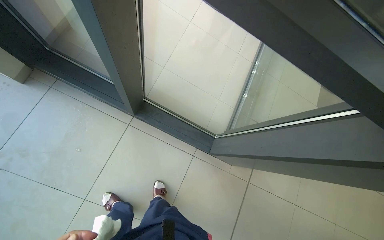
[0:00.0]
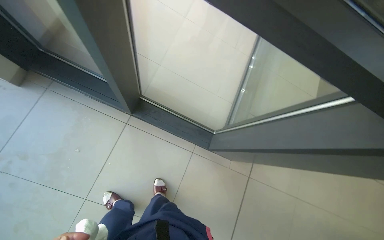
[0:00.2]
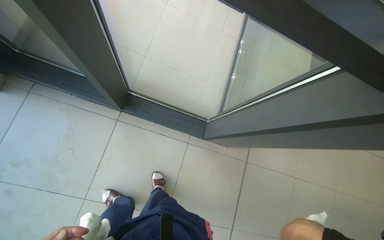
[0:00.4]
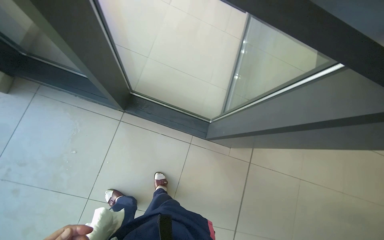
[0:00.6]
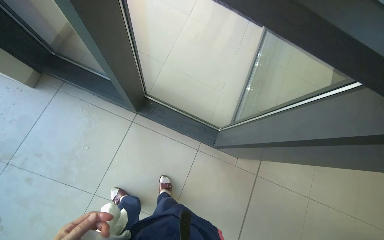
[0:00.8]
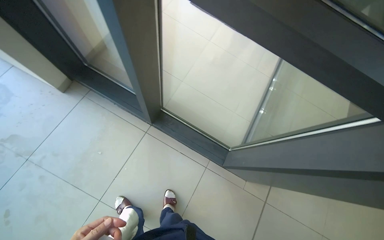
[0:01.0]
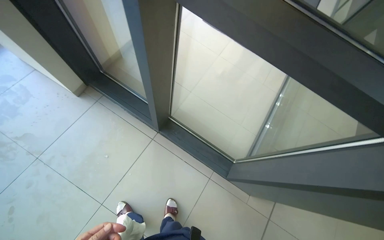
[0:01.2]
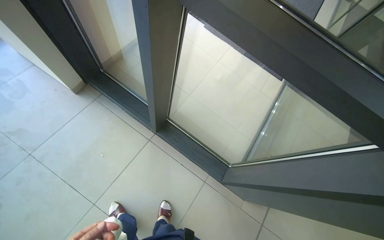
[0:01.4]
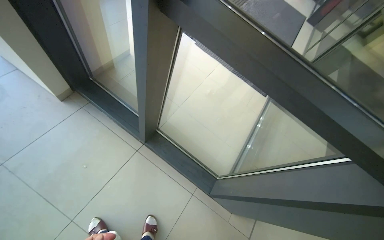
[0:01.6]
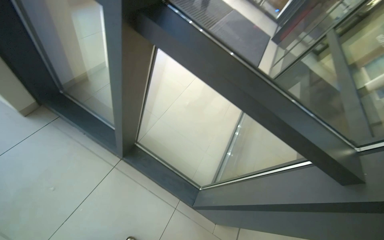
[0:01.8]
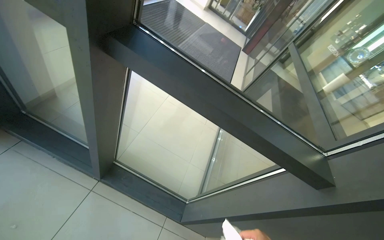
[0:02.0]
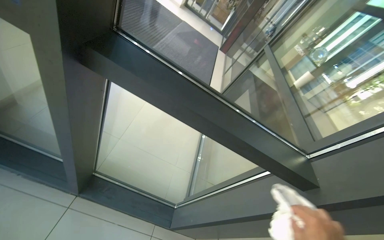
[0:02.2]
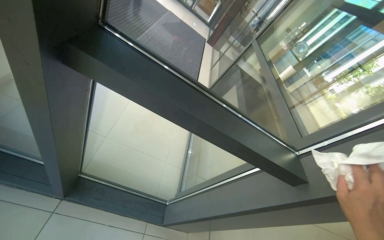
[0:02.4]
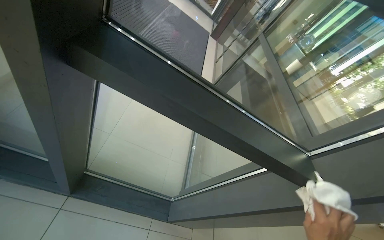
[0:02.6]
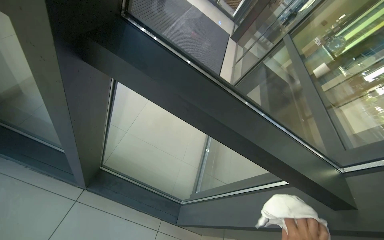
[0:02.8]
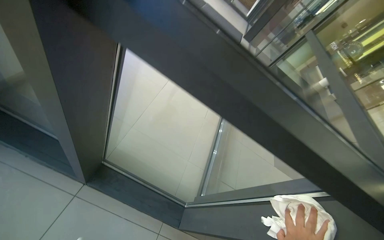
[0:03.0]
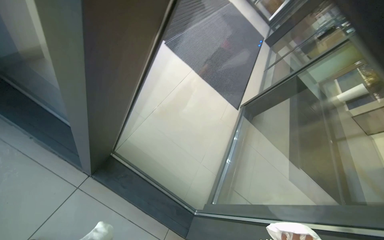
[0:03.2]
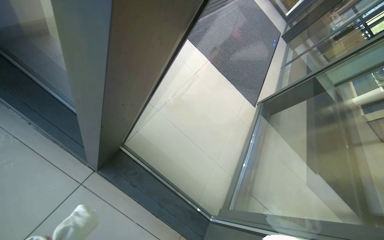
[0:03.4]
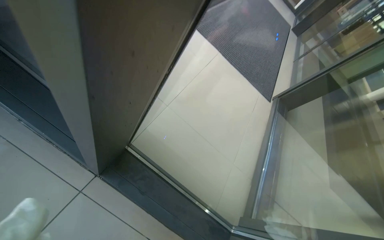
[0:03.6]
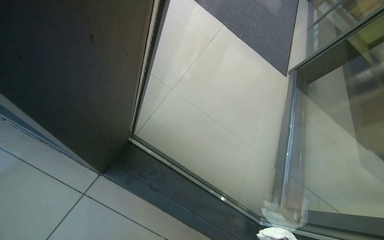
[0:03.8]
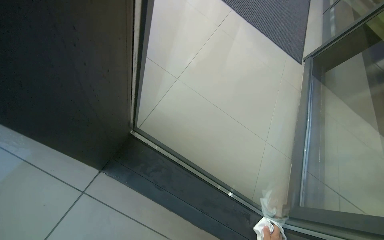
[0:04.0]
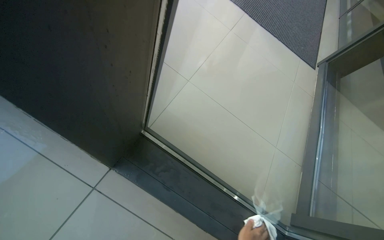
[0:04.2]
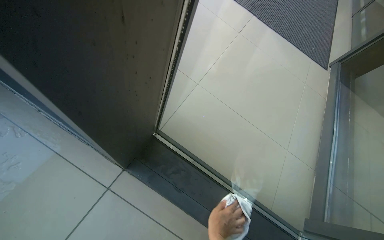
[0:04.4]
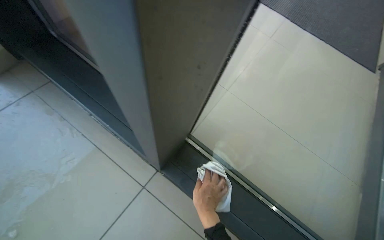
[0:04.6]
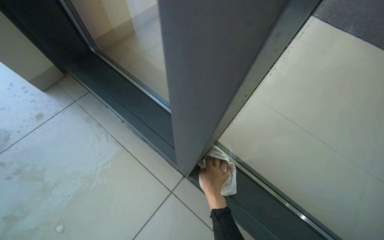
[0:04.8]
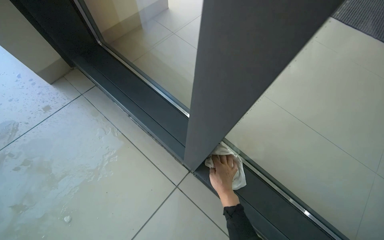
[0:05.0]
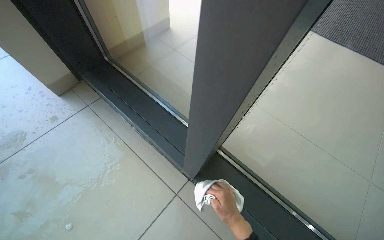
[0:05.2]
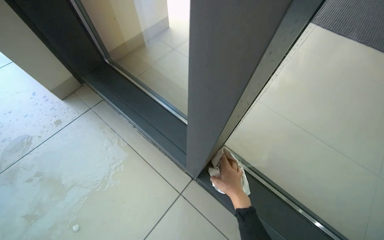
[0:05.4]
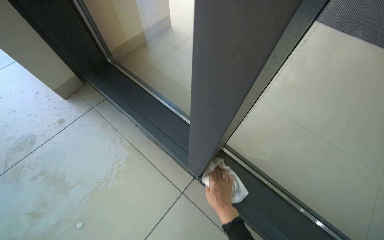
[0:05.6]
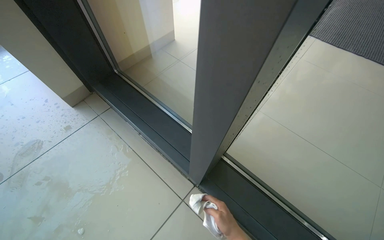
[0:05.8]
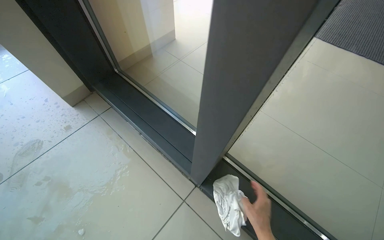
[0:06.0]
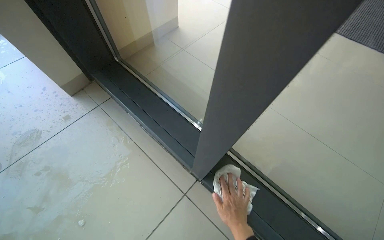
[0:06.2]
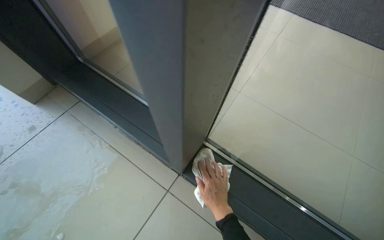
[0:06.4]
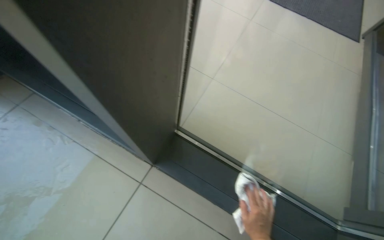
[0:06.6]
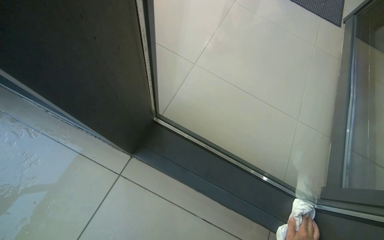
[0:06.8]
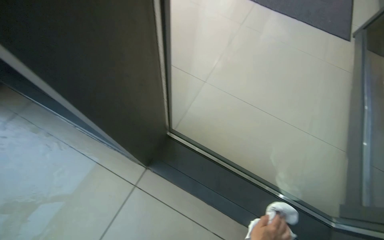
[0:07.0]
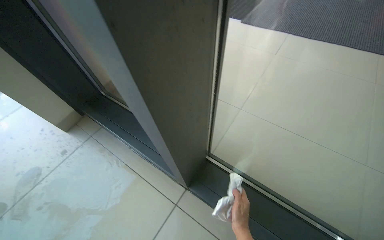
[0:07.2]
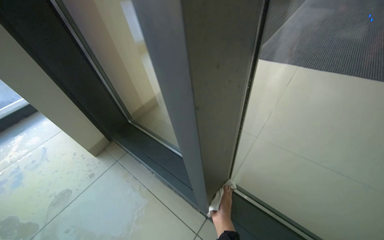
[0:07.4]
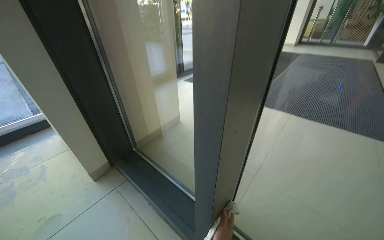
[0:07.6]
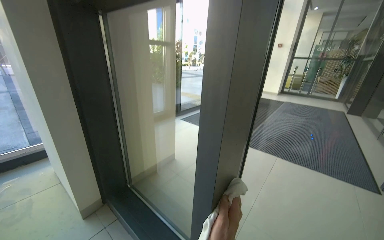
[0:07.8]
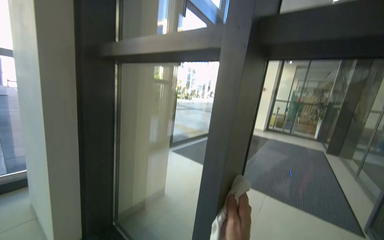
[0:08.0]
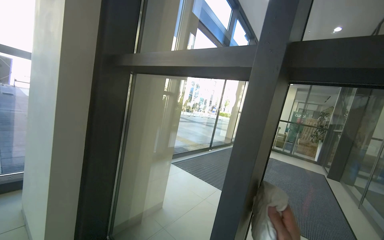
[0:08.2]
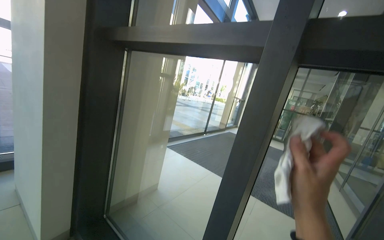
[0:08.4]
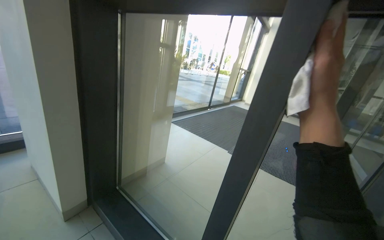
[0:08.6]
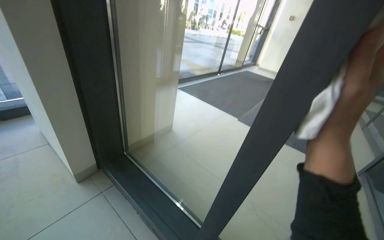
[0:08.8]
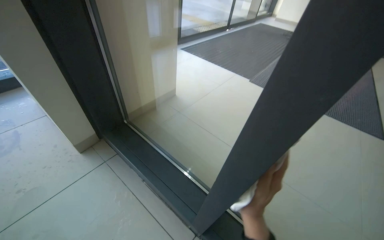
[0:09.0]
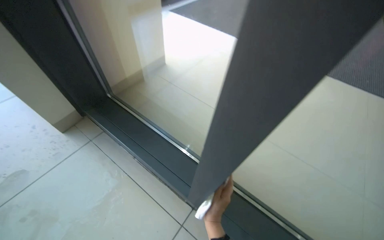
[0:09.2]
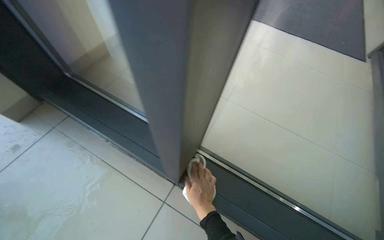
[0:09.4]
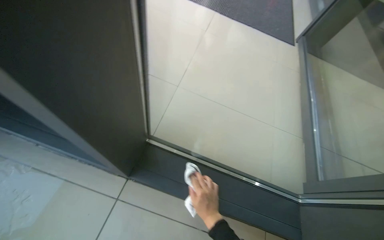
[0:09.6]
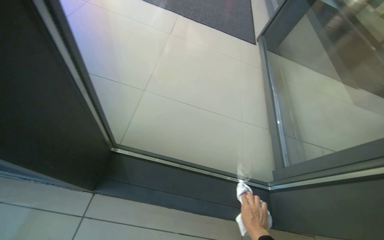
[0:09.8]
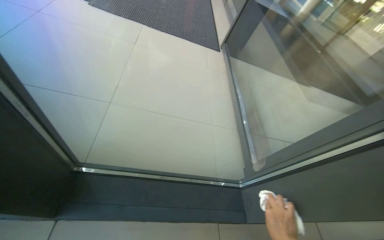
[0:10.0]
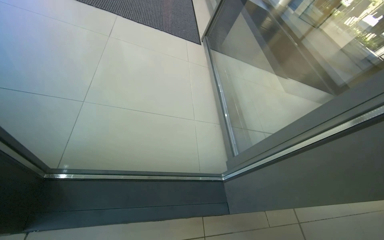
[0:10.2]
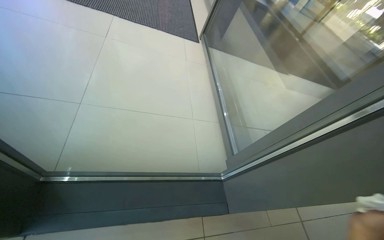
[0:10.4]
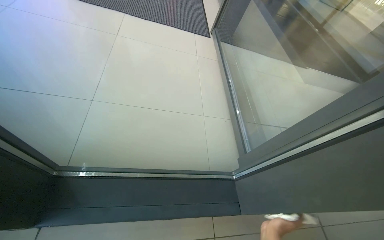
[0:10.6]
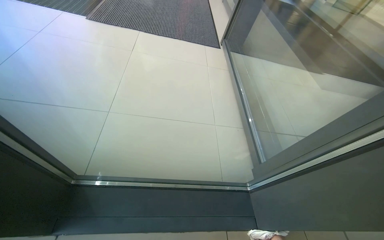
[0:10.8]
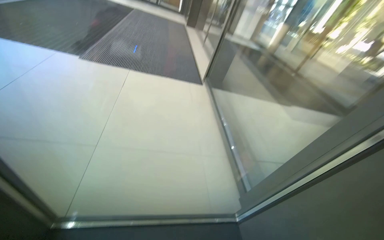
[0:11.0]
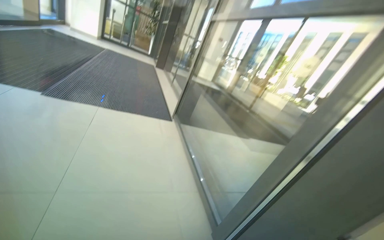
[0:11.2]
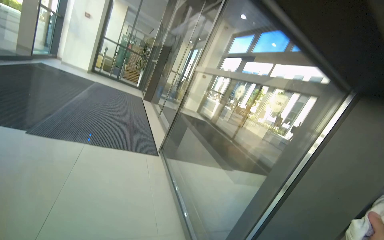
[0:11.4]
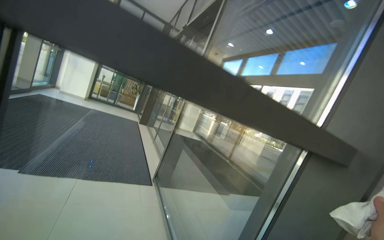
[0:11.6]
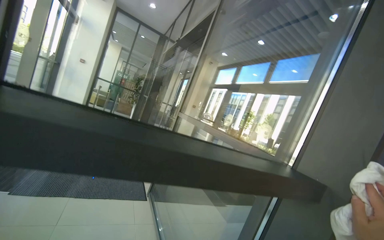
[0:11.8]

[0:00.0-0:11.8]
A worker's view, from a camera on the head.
Job: wiping surfaces.
The whole recording: Wiping glass door frames. The worker wipes the glass door frames with a white cloth.
0:01.4 to 0:03.0: The camera is aimed some 20 degrees further to the right.
0:03.0 to 0:04.4: The camera is carried approximately 70 cm.
0:04.4 to 0:06.0: The view swings about 15 degrees to the left.
0:07.4 to 0:08.8: The view tilts about 15 degrees upward.
0:08.8 to 0:10.4: The camera is carried roughly 50 cm. The wearer's head swings roughly 45 degrees to the right. The view tips downward by roughly 30 degrees.
0:10.4 to 0:11.8: The camera is carried roughly 50 cm. The view pans to the right by about 15 degrees. The camera pitches upward, by about 45 degrees.

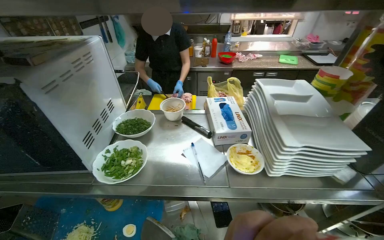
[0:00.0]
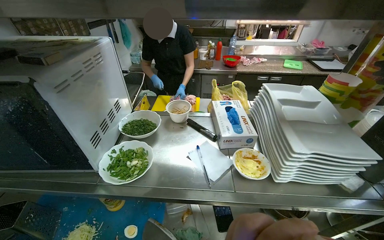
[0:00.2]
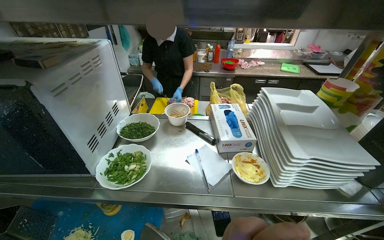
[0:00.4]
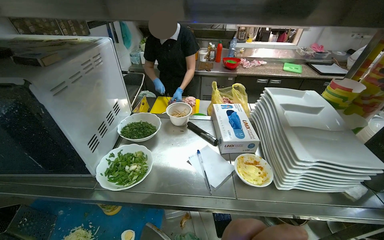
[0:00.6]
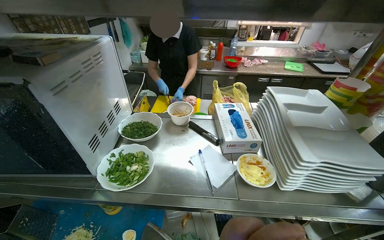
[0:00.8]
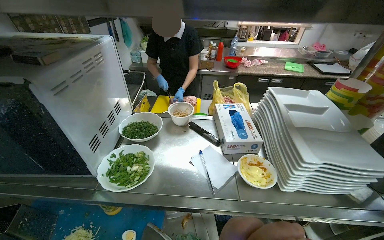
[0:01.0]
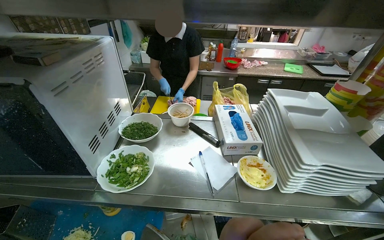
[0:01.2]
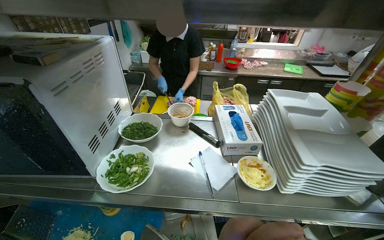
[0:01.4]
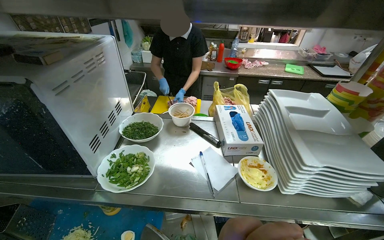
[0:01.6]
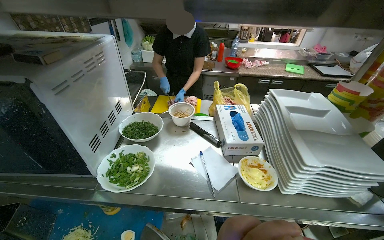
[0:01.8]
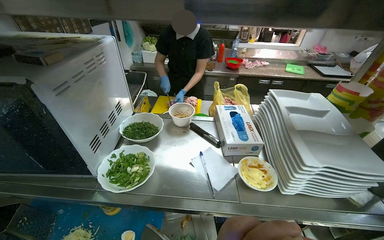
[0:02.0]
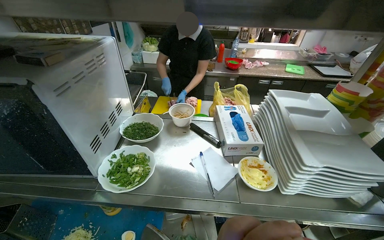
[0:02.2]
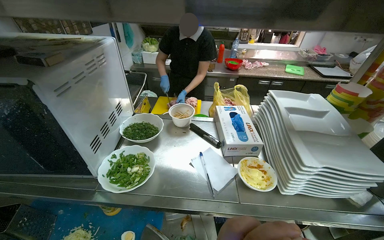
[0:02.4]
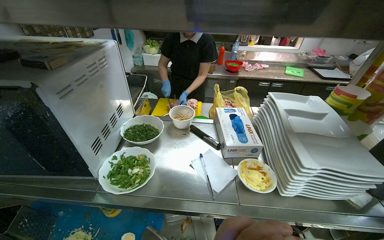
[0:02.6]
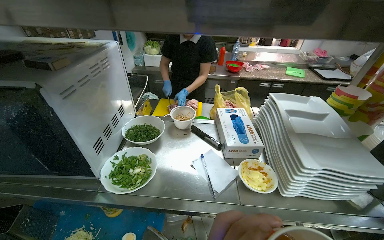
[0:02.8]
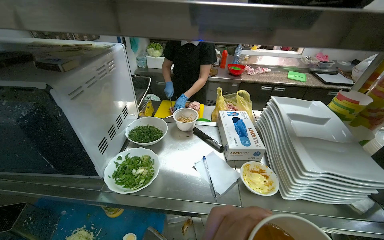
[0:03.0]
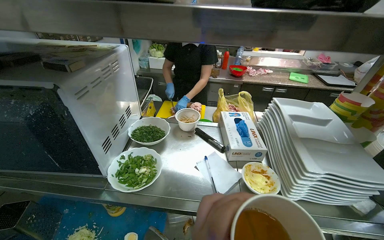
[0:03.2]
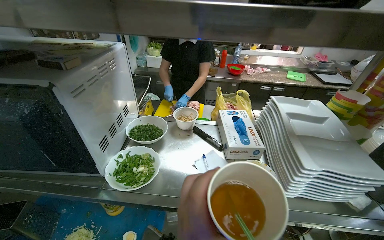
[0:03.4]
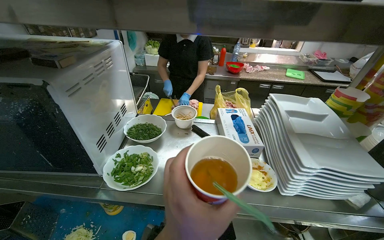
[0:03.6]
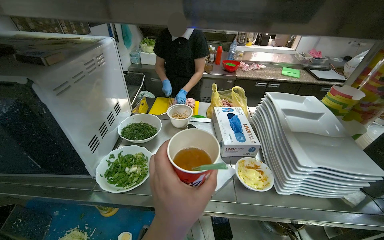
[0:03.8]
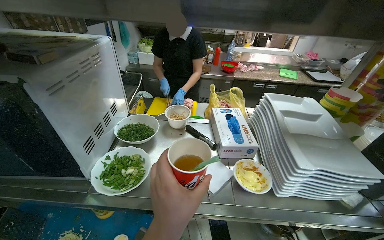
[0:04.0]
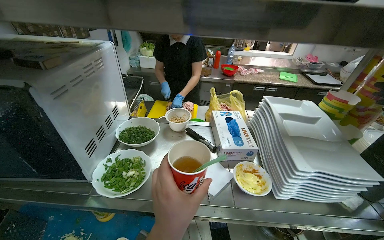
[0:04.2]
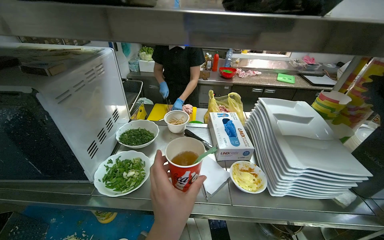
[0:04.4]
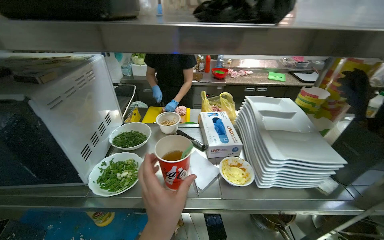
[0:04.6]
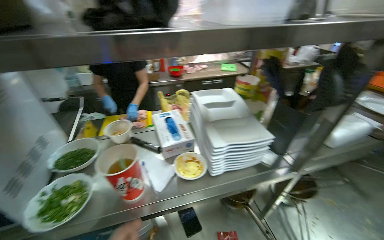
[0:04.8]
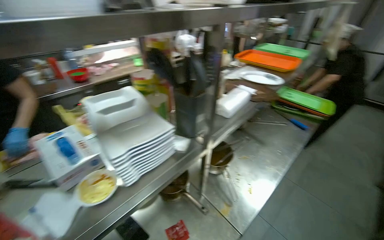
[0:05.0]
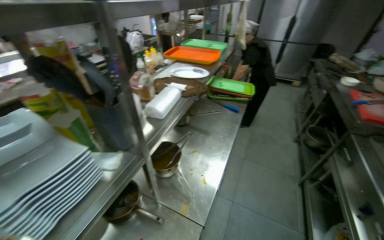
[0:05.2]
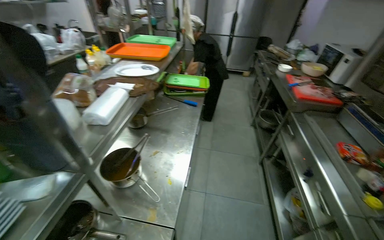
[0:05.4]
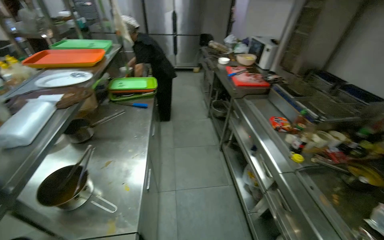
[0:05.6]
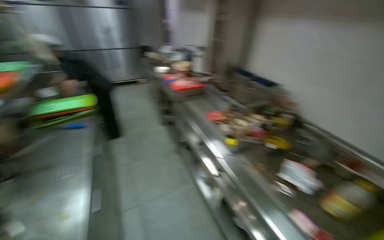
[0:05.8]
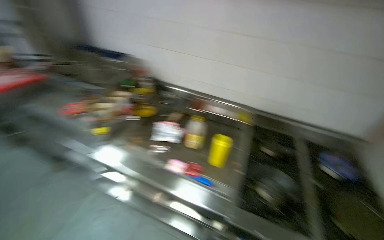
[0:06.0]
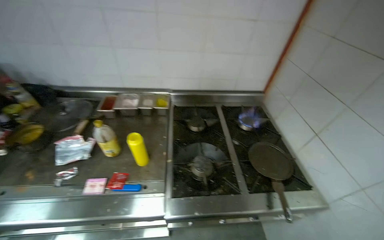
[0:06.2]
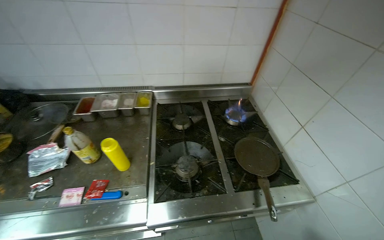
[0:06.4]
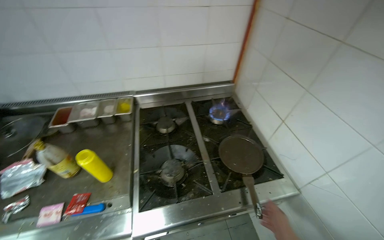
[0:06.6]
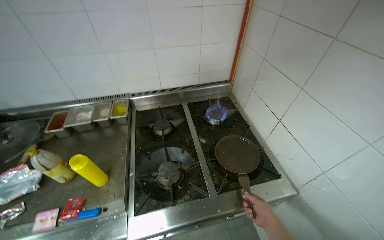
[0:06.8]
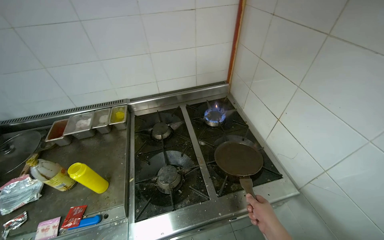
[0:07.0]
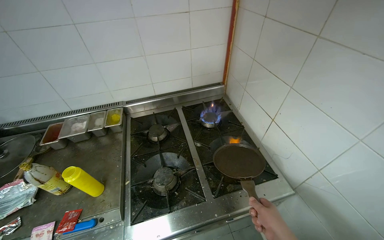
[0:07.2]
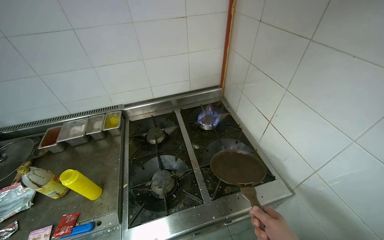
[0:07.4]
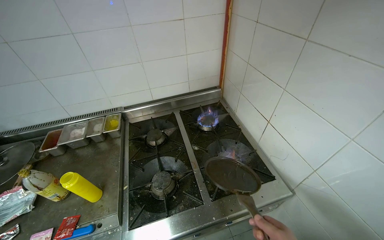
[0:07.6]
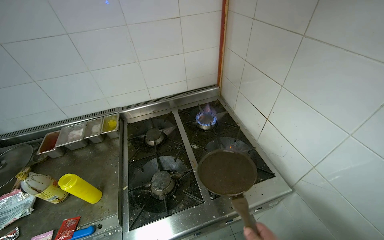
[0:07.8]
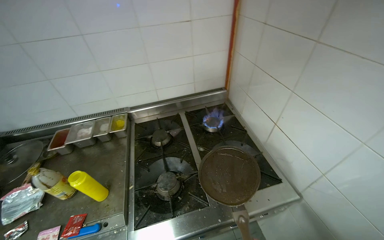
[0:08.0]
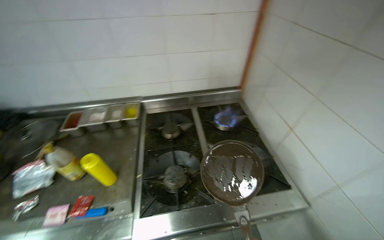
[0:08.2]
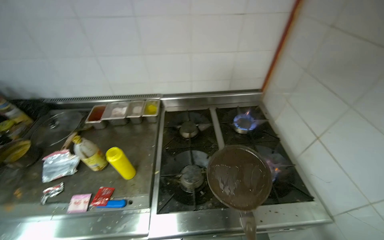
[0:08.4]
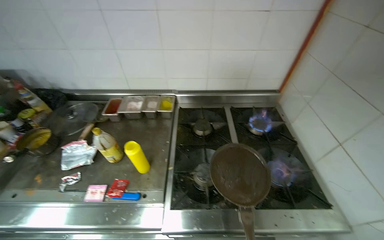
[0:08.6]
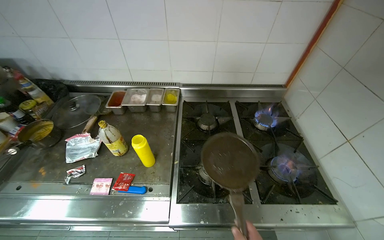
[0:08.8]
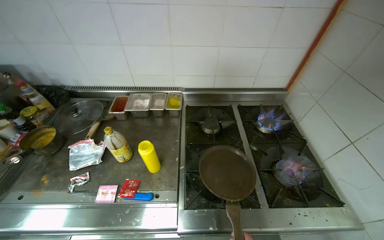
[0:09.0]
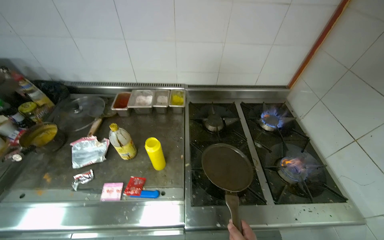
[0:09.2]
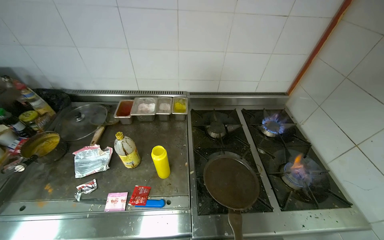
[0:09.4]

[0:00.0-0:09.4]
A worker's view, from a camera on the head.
Job: preparing food.
The whole recording: Preparing egg and vegetable wraps. The worker retrieves tortillas, adds cooked egg and other ingredients, then rolls and cuts the wraps.
0:03.2 to 0:04.8: The wearer's head swings some 20 degrees to the right.
0:04.8 to 0:06.2: The camera travels roughly 70 cm. The head turns to the right by roughly 170 degrees. The camera pitches downward, by approximately 15 degrees.
